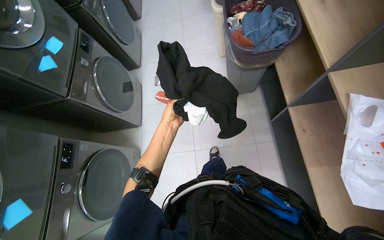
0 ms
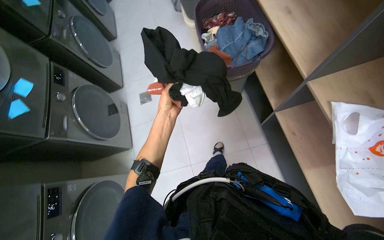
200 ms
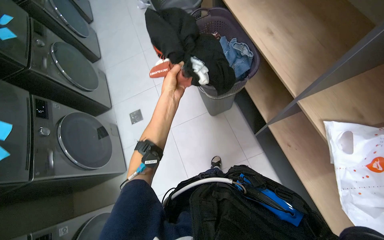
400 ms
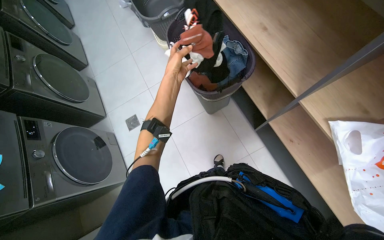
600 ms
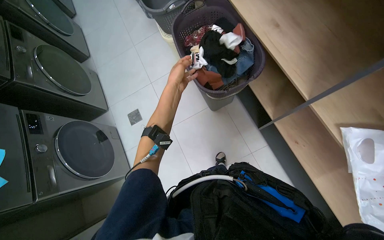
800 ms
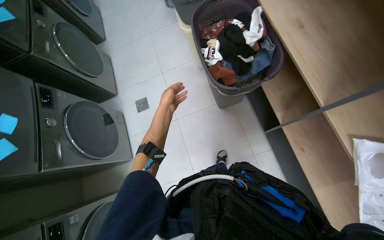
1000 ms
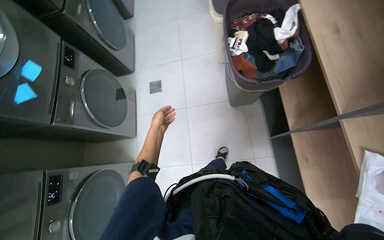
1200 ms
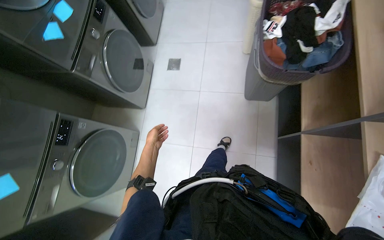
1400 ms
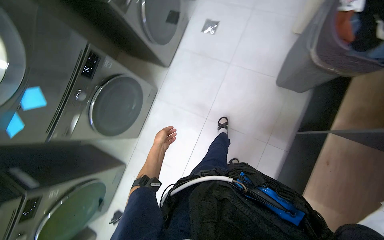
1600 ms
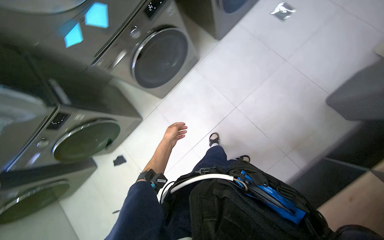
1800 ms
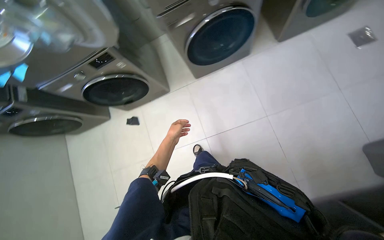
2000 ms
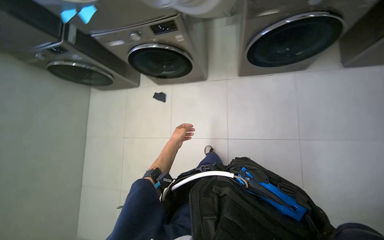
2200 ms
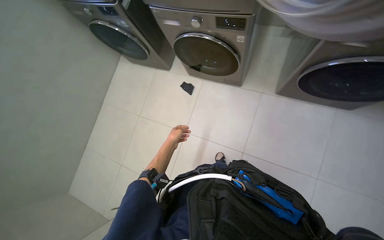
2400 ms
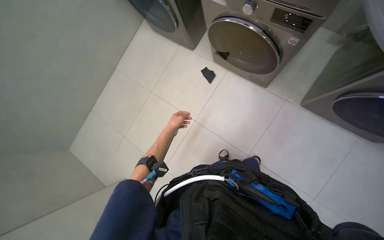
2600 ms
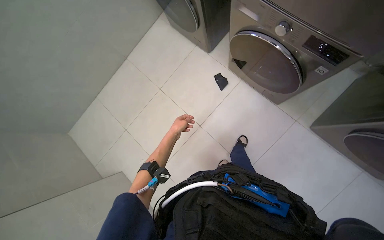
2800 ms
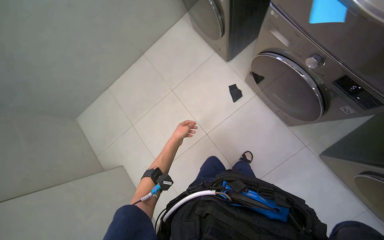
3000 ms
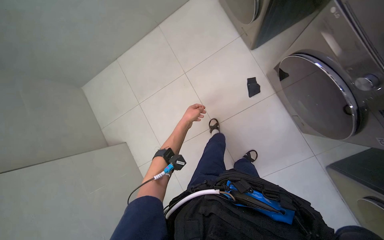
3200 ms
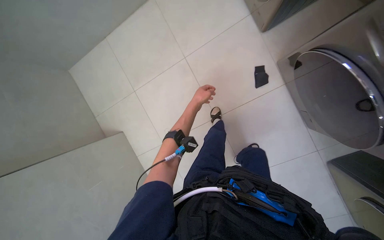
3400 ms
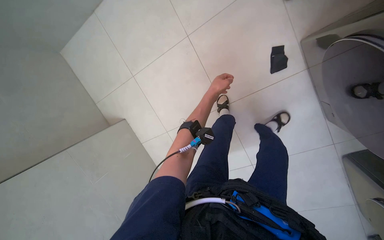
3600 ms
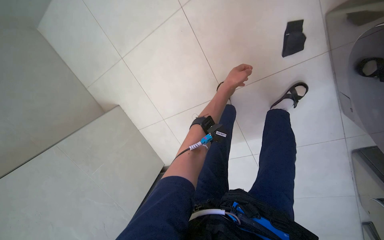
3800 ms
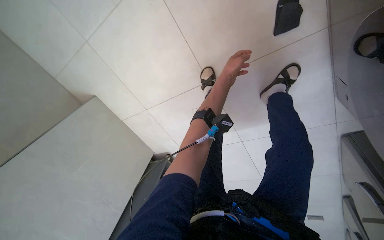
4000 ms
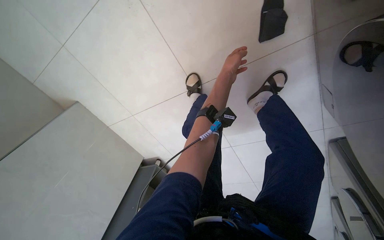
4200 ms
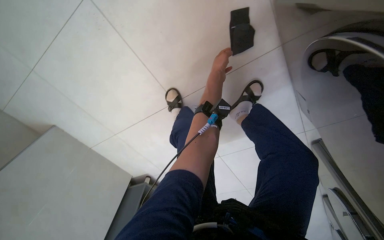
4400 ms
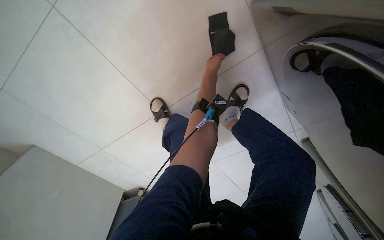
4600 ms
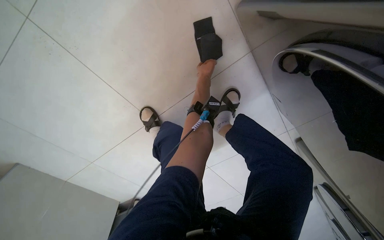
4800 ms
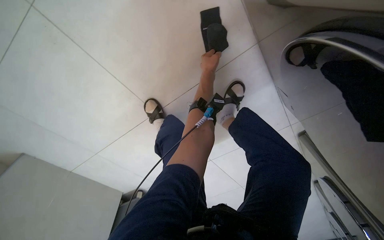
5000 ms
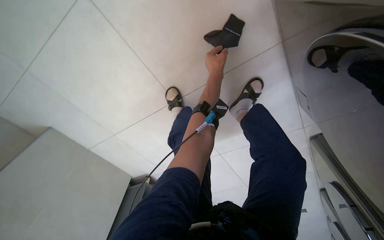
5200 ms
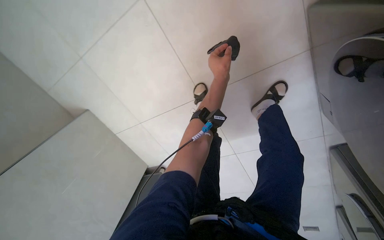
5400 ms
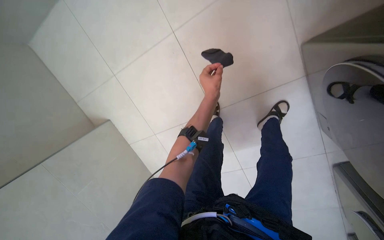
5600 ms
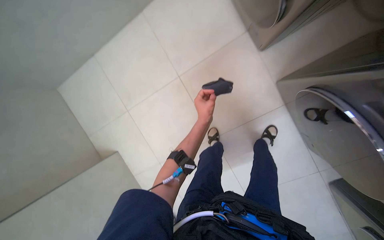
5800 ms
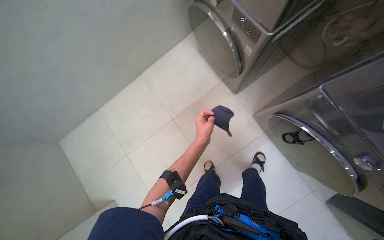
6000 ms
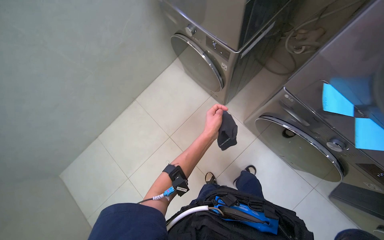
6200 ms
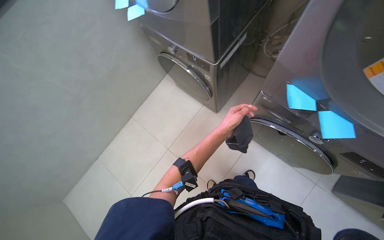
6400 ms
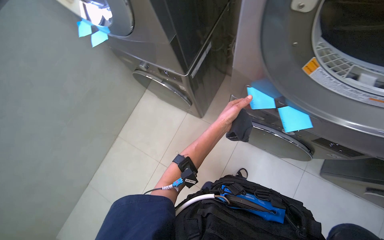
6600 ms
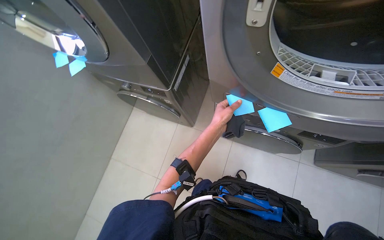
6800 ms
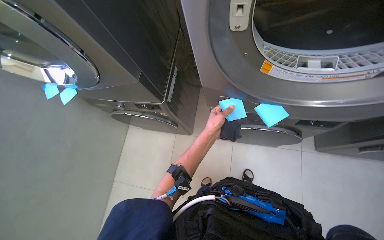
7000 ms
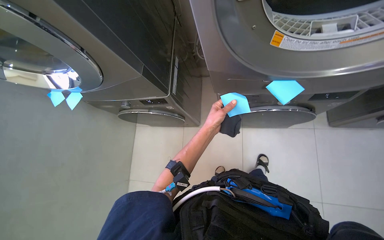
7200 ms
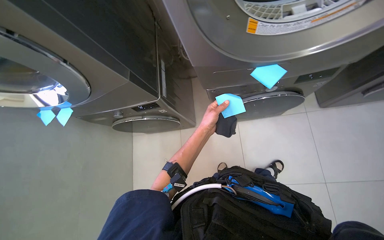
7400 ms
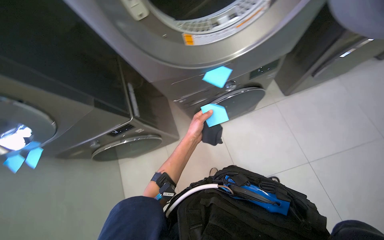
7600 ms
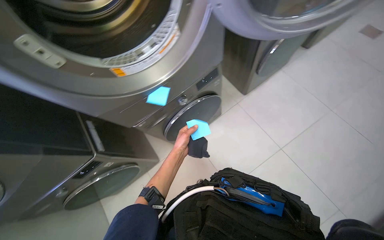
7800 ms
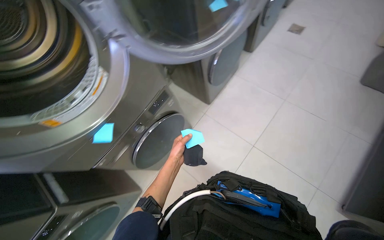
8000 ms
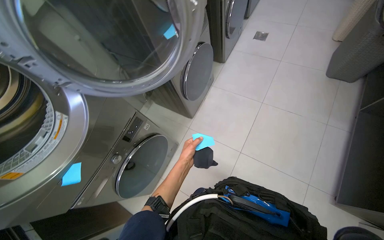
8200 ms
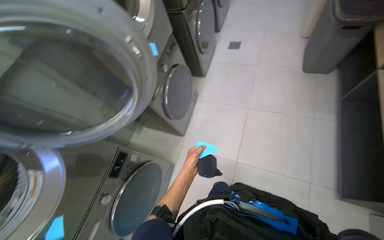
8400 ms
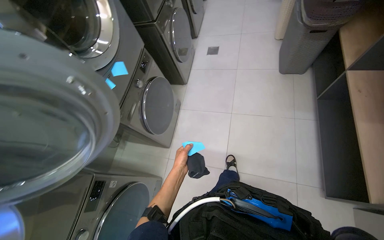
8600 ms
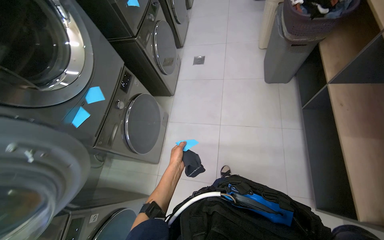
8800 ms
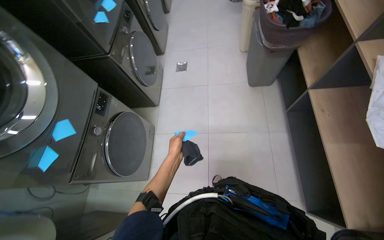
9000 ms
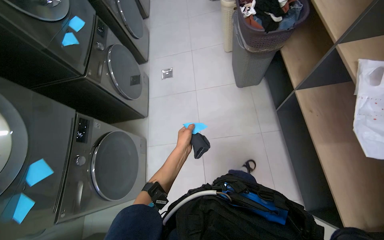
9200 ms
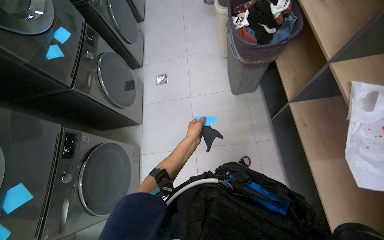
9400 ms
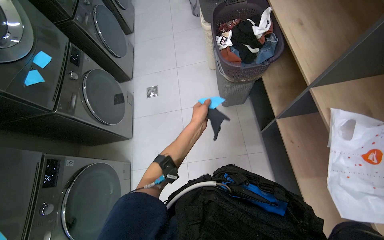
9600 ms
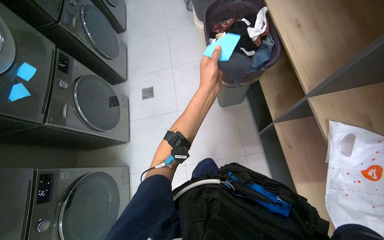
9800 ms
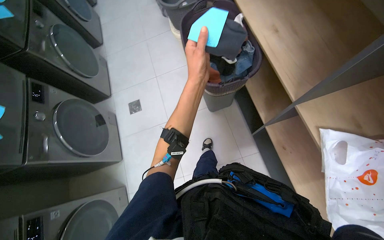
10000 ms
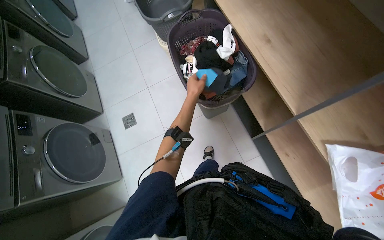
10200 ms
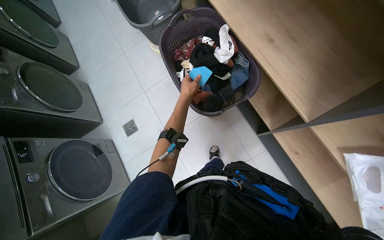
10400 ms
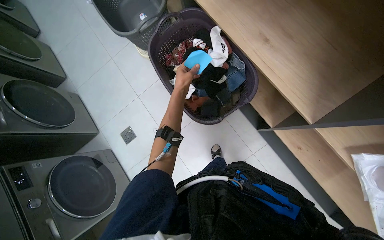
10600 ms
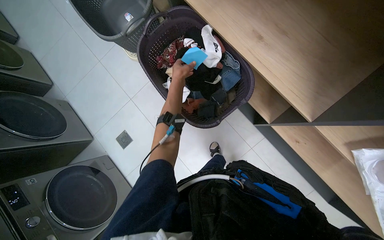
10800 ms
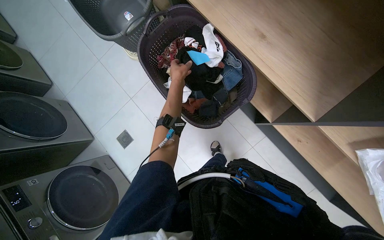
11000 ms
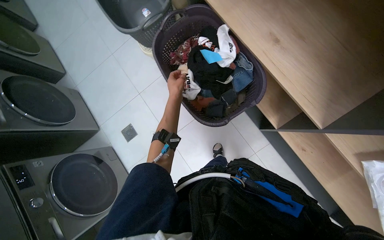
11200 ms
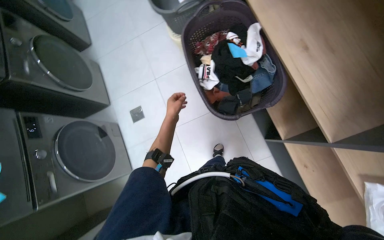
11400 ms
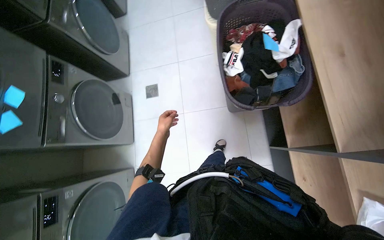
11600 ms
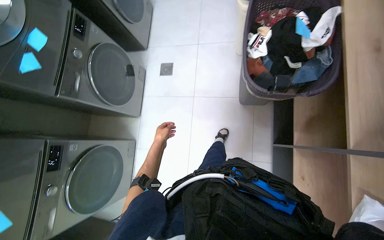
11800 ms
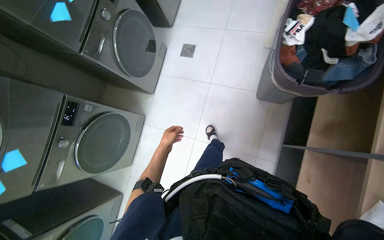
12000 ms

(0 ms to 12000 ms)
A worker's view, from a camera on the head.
Job: managing laundry.
The whole recording: Unloading laundry from dryer. The worker pulls white laundry and sticky notes from the dryer and places them into a laundry basket.
0 ms - 1600 ms: The wearer looks roughly 15 degrees further downward. The scene rotates clockwise by some 30 degrees.
1600 ms - 3000 ms: The camera travels roughly 90 cm. The wearer looks some 120 degrees further to the left. The wearer looks roughly 30 degrees further downward.
3000 ms - 4400 ms: The view tips downward by some 25 degrees.
4400 ms - 6000 ms: The camera travels roughly 60 cm. The view tips upward by about 40 degrees.
6000 ms - 7600 ms: The wearer's head swings about 70 degrees to the right. The wearer looks roughly 25 degrees further upward.
7600 ms - 9000 ms: The wearer moves about 90 cm. The wearer looks approximately 65 degrees further to the right. The view tilts about 20 degrees upward.
9000 ms - 10400 ms: The camera is carried approximately 80 cm. The scene turns approximately 30 degrees counterclockwise in the picture.
10400 ms - 12000 ms: The scene rotates clockwise by about 45 degrees.

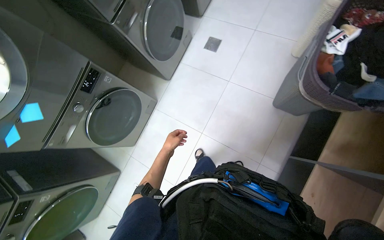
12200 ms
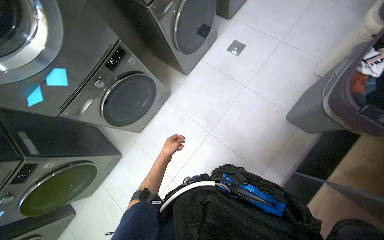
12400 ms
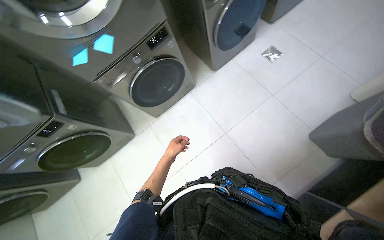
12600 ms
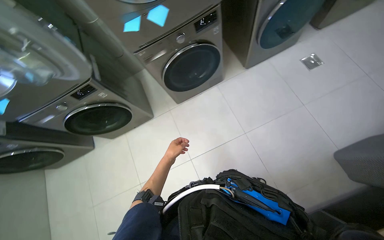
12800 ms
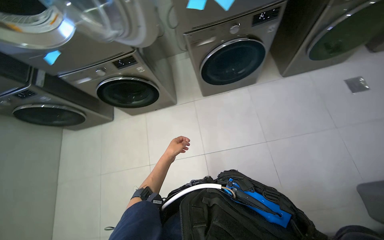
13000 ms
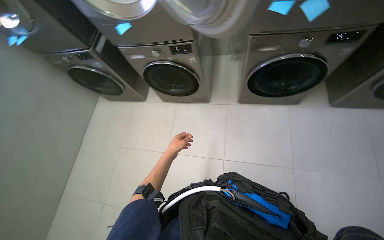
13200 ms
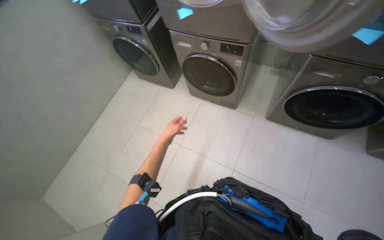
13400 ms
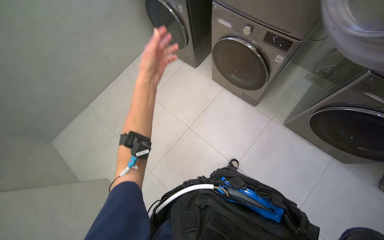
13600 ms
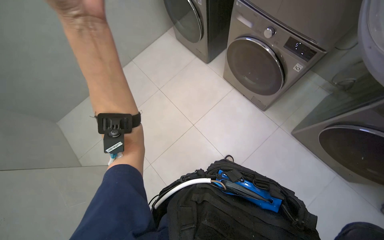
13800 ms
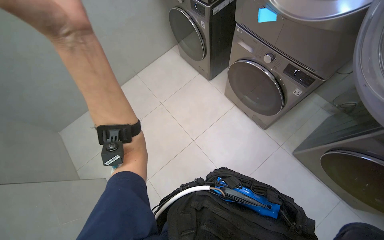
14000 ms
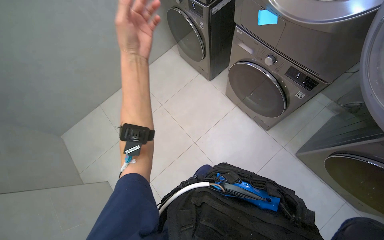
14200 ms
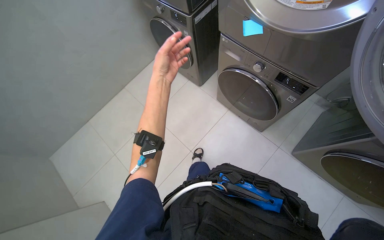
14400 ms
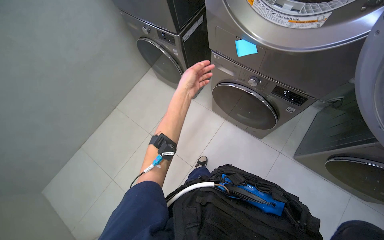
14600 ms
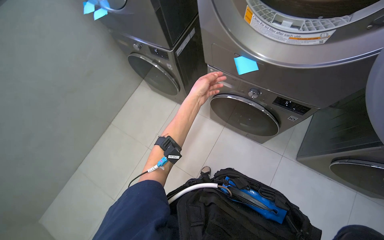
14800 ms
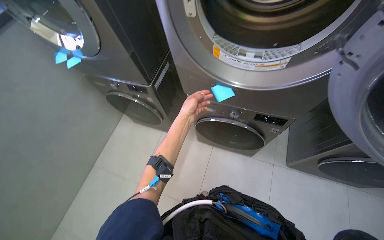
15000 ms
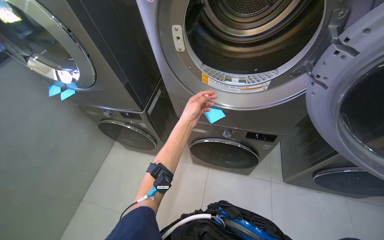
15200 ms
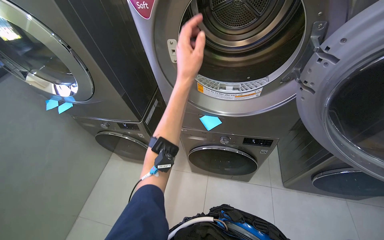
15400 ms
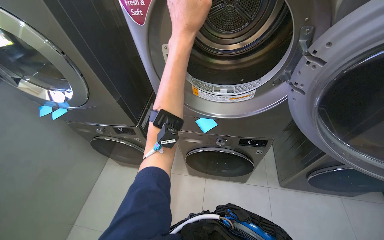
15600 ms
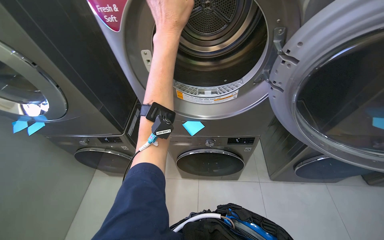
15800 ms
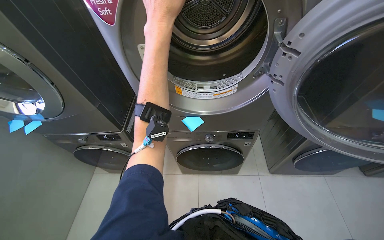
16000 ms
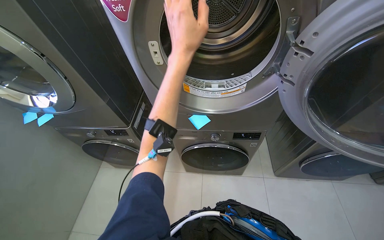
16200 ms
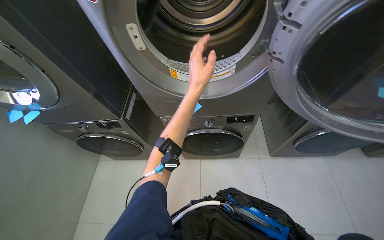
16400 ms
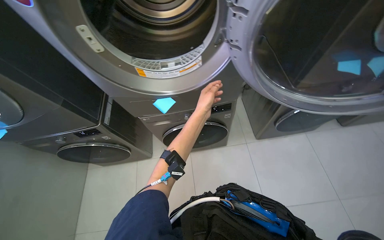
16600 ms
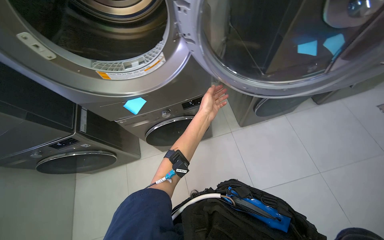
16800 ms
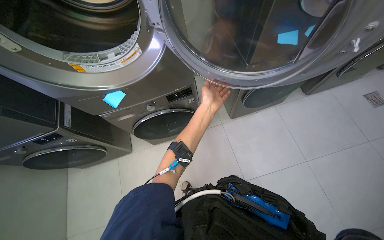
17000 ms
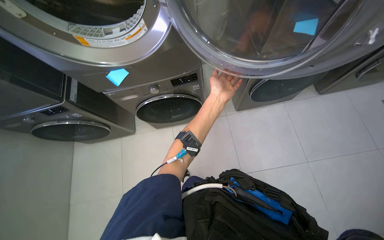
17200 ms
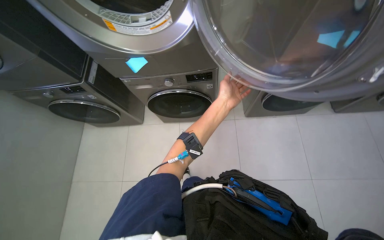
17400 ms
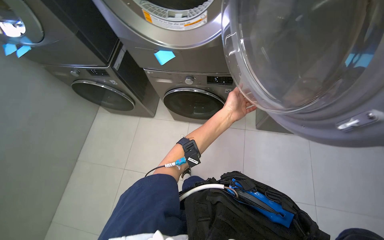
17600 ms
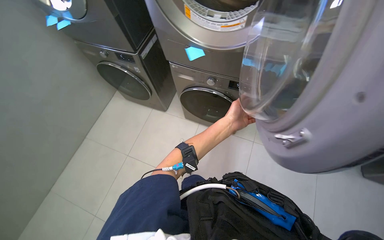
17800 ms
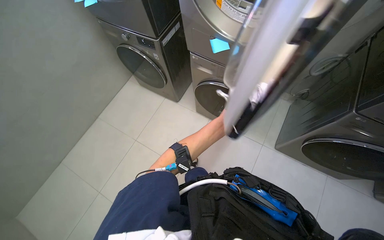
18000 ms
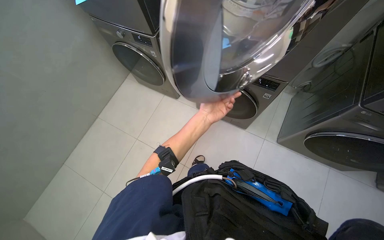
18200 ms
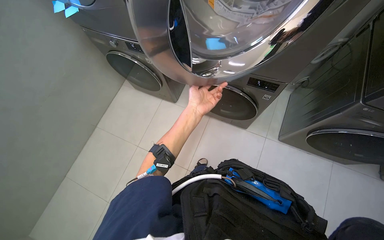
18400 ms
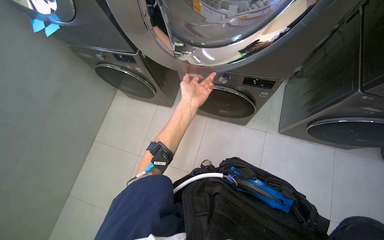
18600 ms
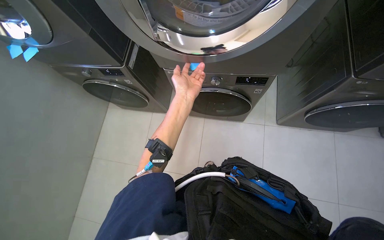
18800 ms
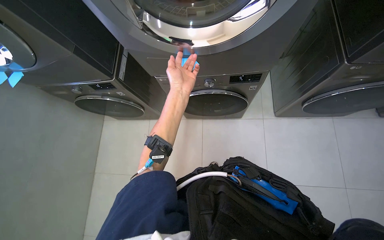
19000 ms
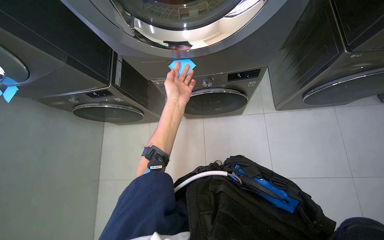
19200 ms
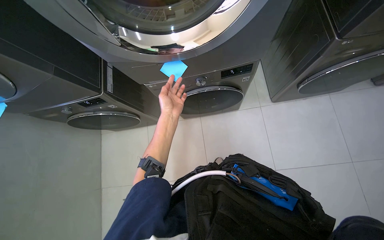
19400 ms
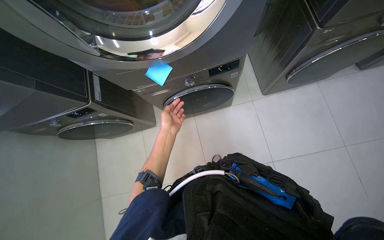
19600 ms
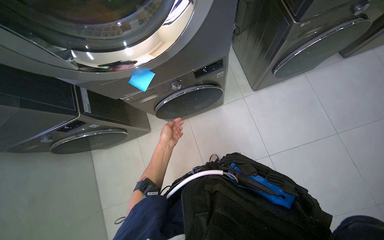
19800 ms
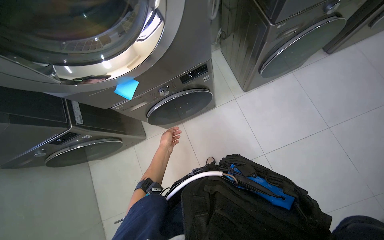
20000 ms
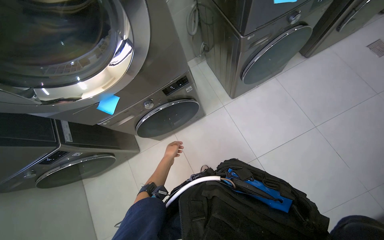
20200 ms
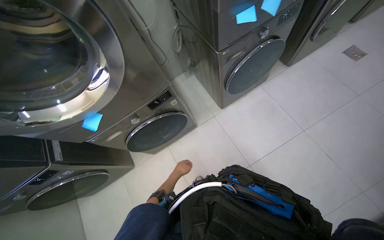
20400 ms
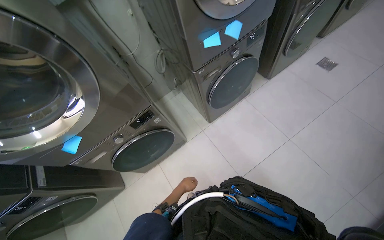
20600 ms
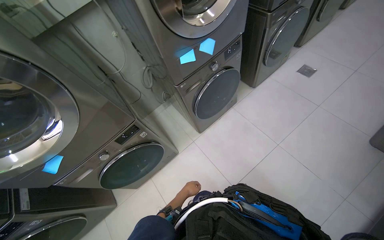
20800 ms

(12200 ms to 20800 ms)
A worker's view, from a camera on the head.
Job: managing laundry.
The whole recording: Unloading laundry from dryer. The worker pulls white laundry and sticky notes from the dryer and places them into a laundry basket.
12200 ms - 13600 ms: The wearer moves some 80 cm. The head rotates roughly 100 degrees to the left.
13600 ms - 15000 ms: The view tilts roughly 30 degrees upward.
15000 ms - 16600 ms: The head turns to the right by roughly 25 degrees. The left hand heads to the right, covering some 25 cm, and reaches about 20 cm nearer to the camera, then returns.
16600 ms - 18000 ms: The scene rotates clockwise by approximately 35 degrees.
18000 ms - 19400 ms: The scene rotates counterclockwise by about 35 degrees. The left hand moves up the picture and to the left, about 25 cm.
19400 ms - 20800 ms: The head travels to the right, some 50 cm. The view tips upward by approximately 20 degrees. Everything in view rotates approximately 30 degrees counterclockwise.
